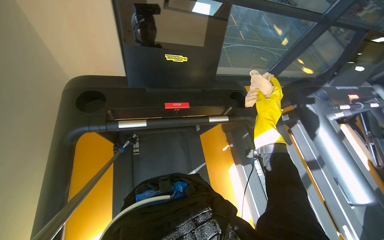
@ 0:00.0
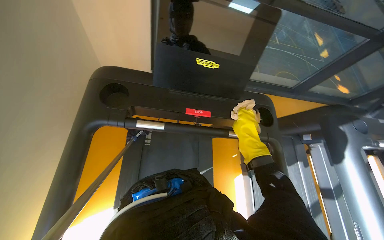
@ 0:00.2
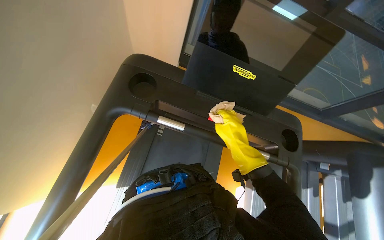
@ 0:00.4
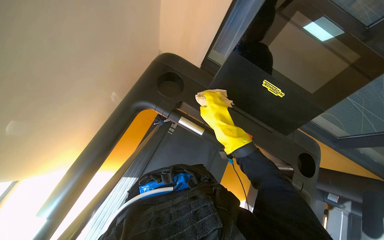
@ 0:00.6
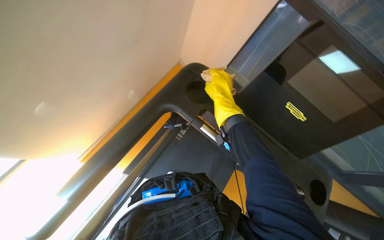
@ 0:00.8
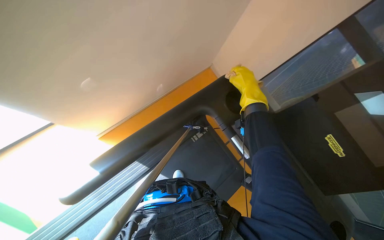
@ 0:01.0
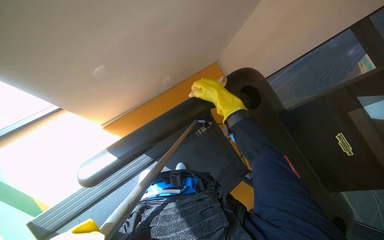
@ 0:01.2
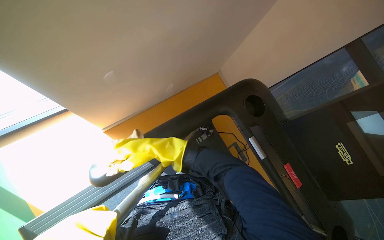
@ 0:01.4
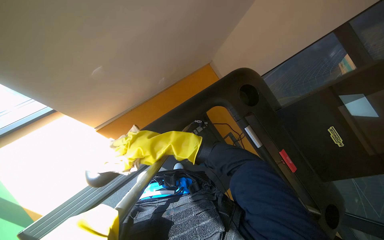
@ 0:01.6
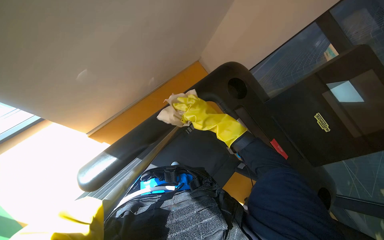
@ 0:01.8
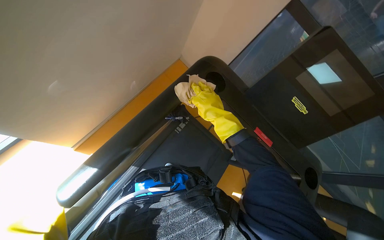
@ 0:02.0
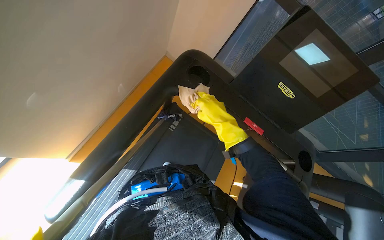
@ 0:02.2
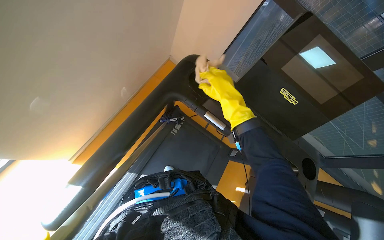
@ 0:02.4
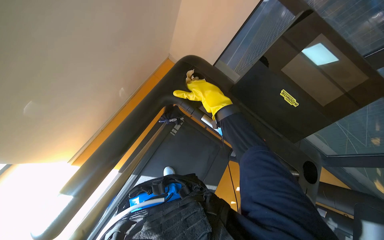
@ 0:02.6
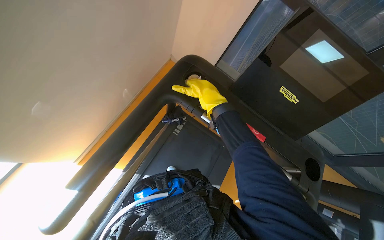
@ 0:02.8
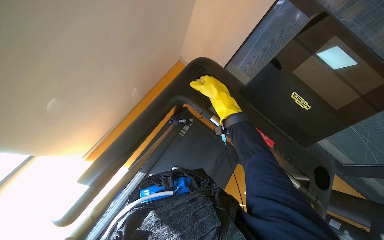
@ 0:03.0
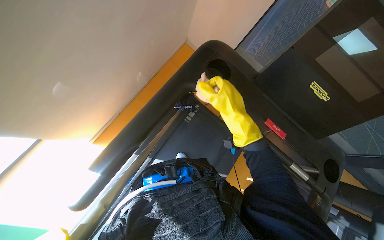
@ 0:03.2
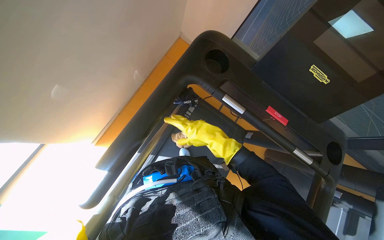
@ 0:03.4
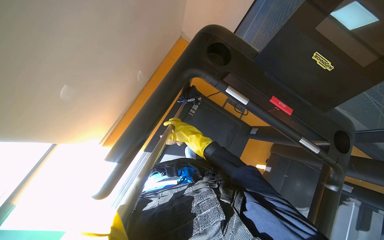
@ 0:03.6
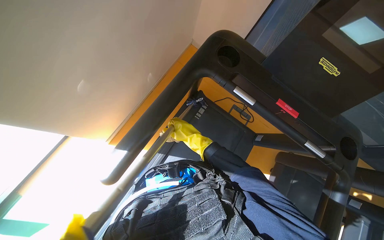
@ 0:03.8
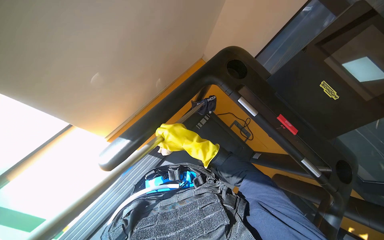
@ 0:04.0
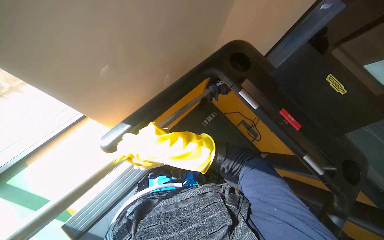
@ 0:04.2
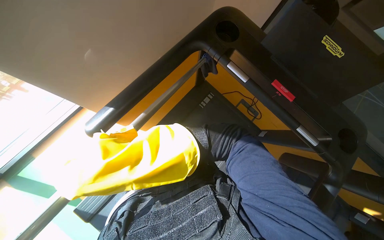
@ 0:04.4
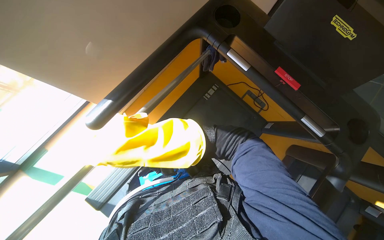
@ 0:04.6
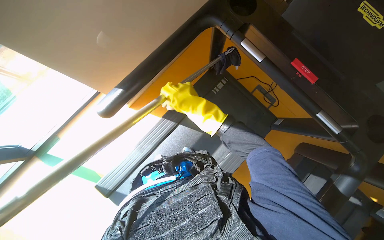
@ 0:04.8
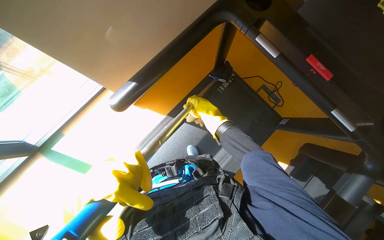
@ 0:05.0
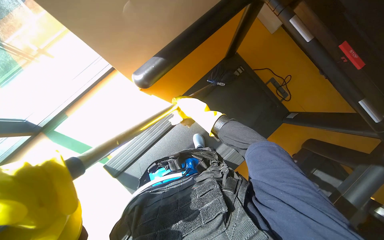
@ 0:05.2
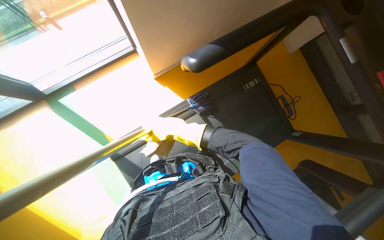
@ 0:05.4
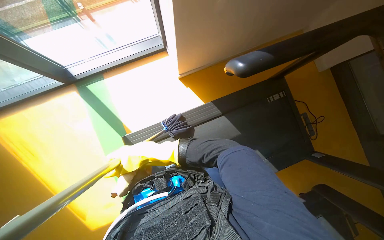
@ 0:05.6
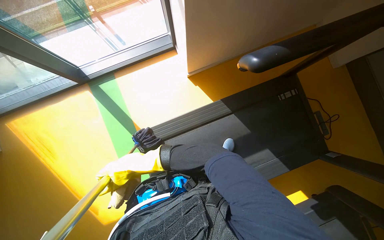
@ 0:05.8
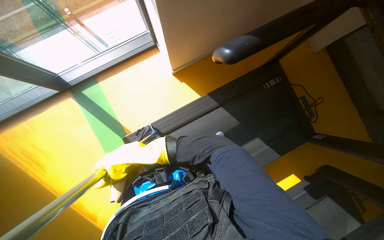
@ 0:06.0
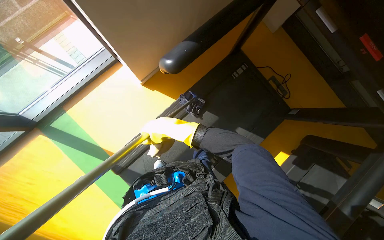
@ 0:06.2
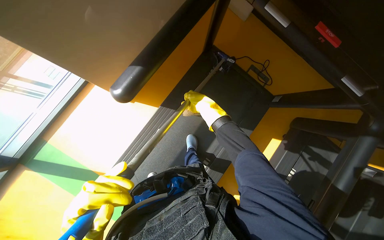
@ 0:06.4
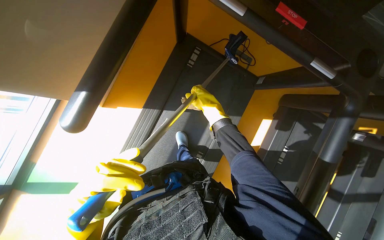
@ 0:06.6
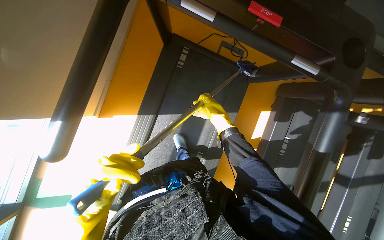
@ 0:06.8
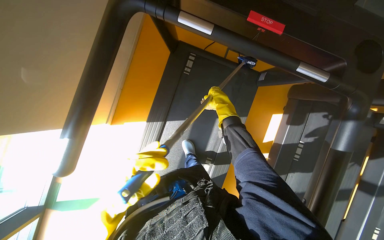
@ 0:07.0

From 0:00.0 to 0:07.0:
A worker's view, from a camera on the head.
Job: wiping surfaces.
The whole recording: Cleaning gym equipment. The worker cleans various gym machines, including a stair climber and stationary bikes, using a long-handled tool and a cloth.
From 0:00.0 to 0:01.4: The head rotates approximately 45 degrees to the left.
From 0:01.4 to 0:02.8: The right hand shifts some 15 cm to the right, and moves about 15 cm farther from the camera and comes back.
From 0:02.8 to 0:04.2: The right hand shifts some 25 cm down the picture and to the left.
From 0:04.2 to 0:05.6: The wearer looks about 15 degrees further downward. The right hand shifts some 40 cm to the left and farther from the camera.
From 0:05.6 to 0:07.0: The camera travels roughly 50 cm. The scene rotates counterclockwise by roughly 50 degrees.

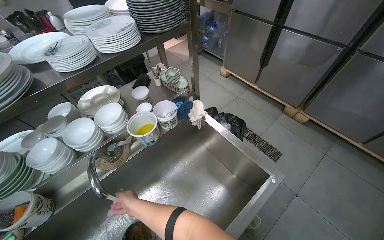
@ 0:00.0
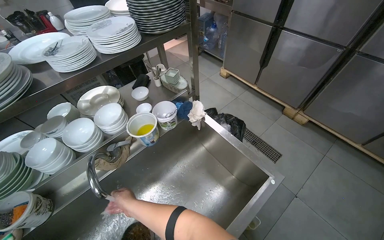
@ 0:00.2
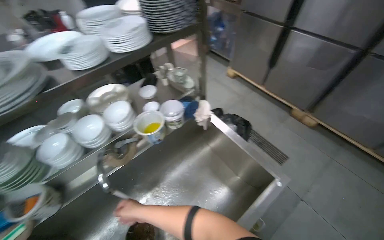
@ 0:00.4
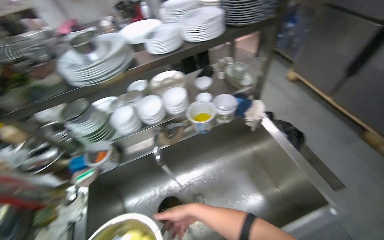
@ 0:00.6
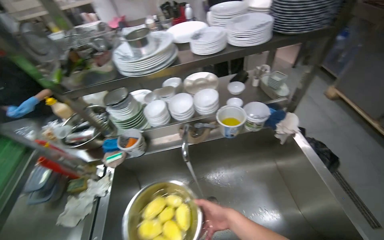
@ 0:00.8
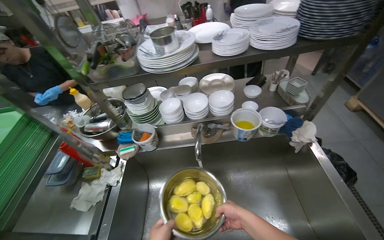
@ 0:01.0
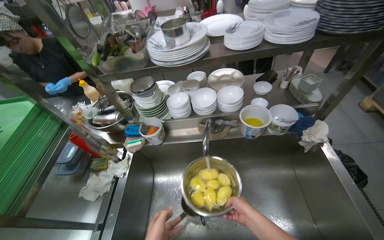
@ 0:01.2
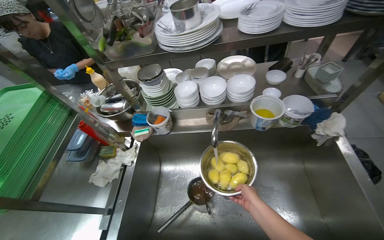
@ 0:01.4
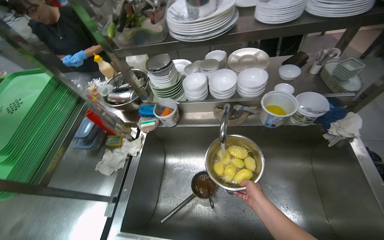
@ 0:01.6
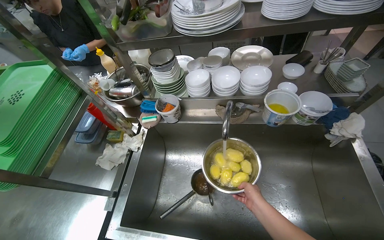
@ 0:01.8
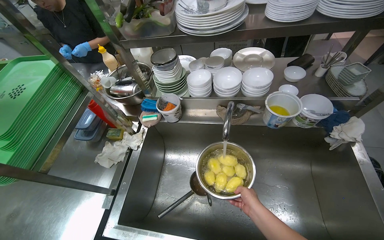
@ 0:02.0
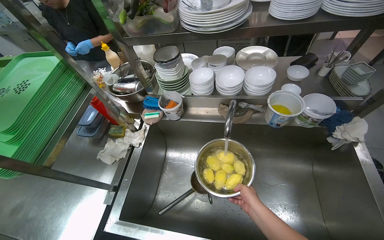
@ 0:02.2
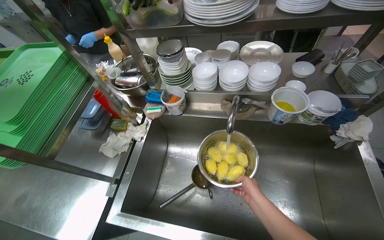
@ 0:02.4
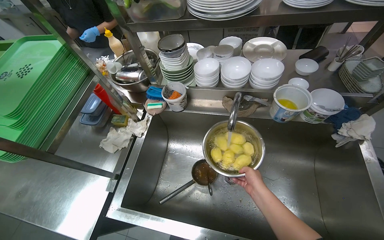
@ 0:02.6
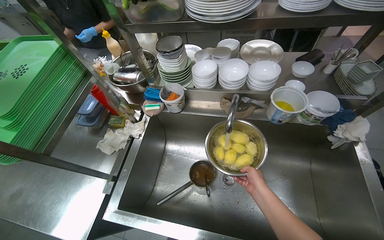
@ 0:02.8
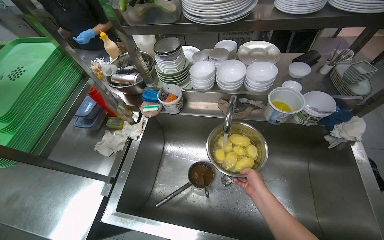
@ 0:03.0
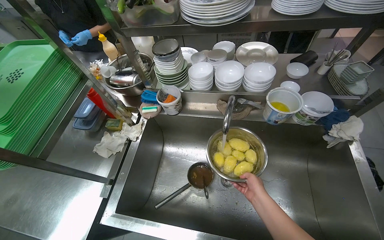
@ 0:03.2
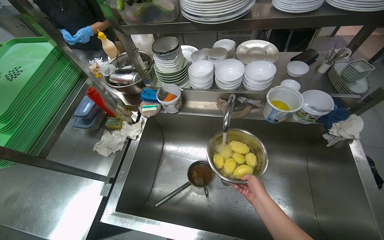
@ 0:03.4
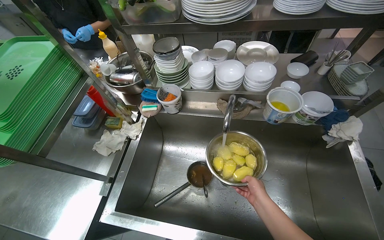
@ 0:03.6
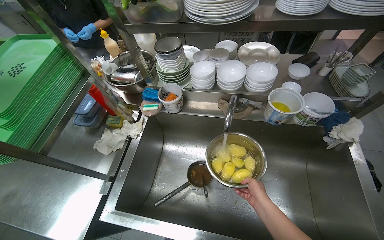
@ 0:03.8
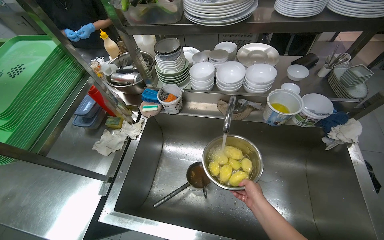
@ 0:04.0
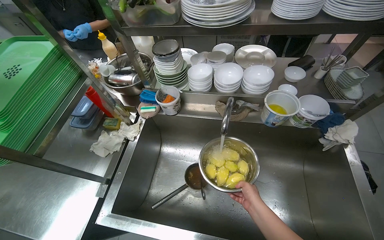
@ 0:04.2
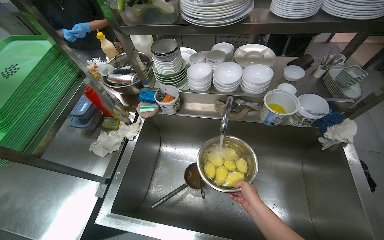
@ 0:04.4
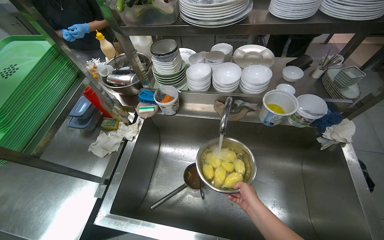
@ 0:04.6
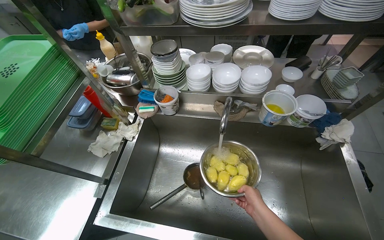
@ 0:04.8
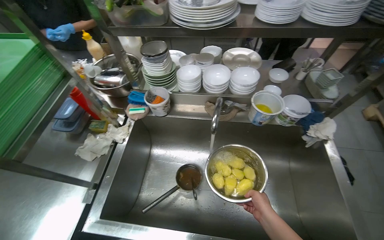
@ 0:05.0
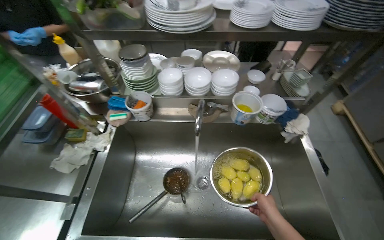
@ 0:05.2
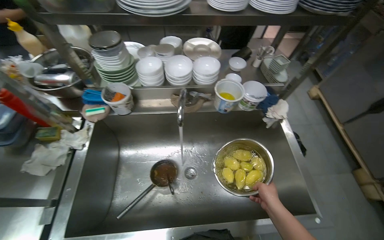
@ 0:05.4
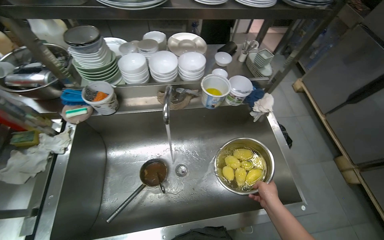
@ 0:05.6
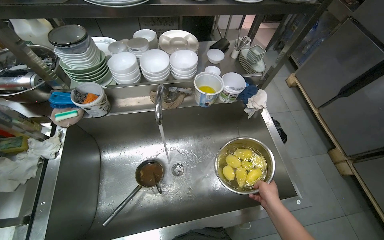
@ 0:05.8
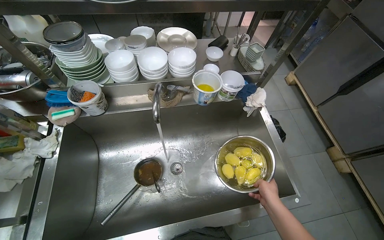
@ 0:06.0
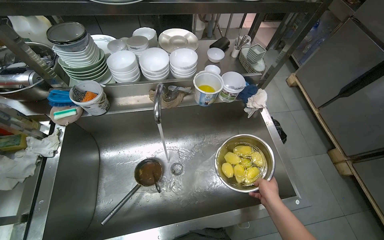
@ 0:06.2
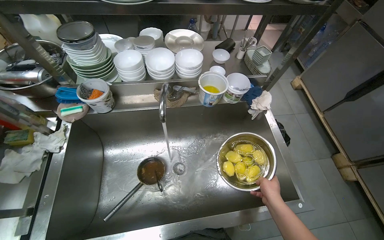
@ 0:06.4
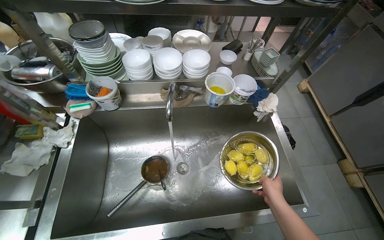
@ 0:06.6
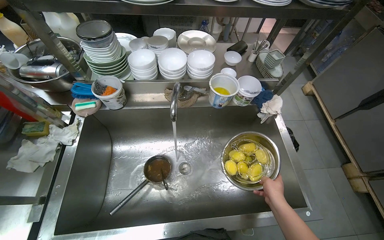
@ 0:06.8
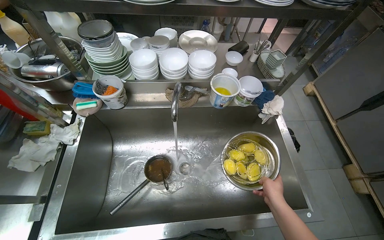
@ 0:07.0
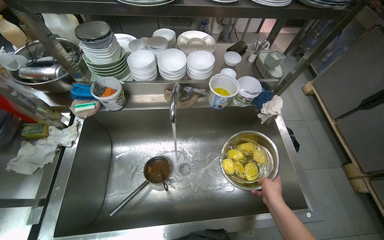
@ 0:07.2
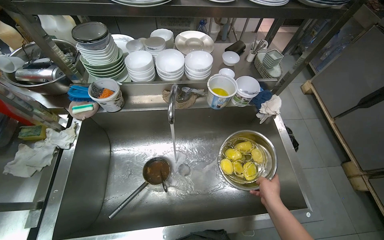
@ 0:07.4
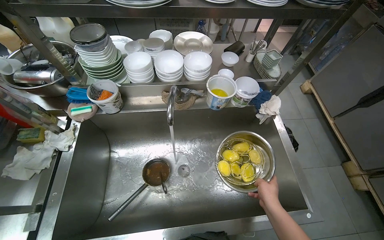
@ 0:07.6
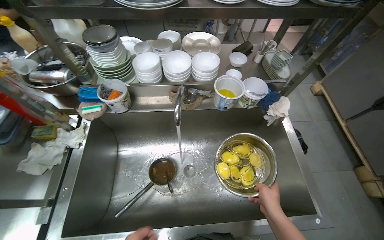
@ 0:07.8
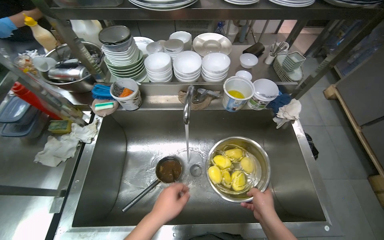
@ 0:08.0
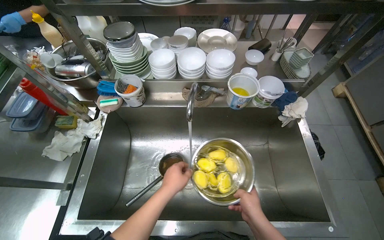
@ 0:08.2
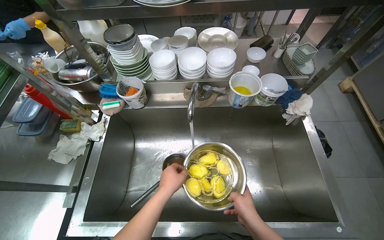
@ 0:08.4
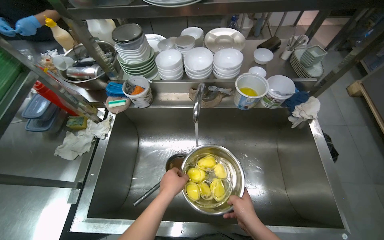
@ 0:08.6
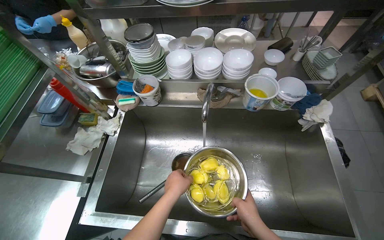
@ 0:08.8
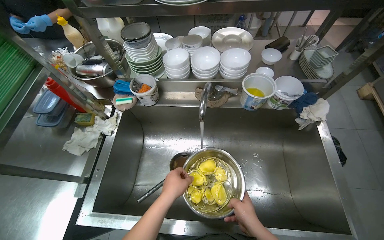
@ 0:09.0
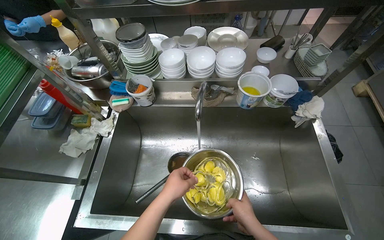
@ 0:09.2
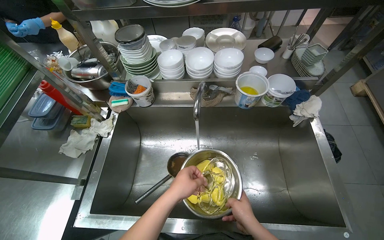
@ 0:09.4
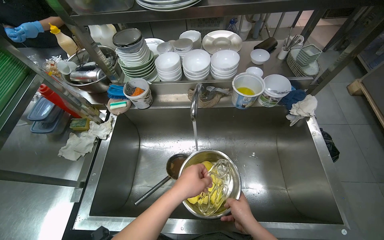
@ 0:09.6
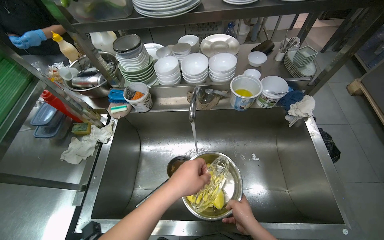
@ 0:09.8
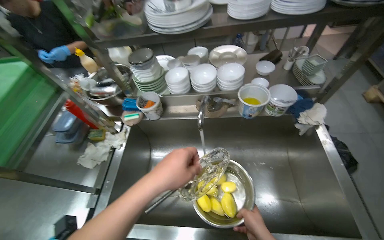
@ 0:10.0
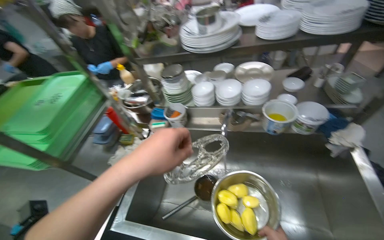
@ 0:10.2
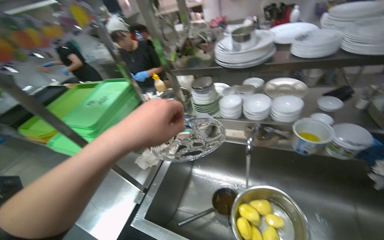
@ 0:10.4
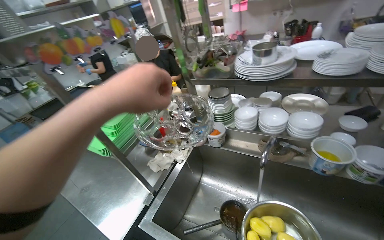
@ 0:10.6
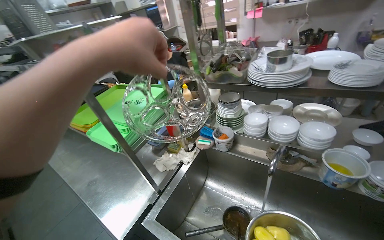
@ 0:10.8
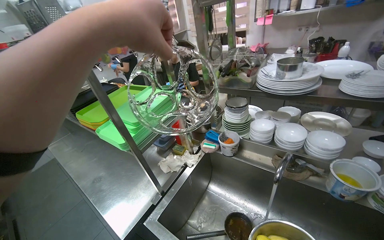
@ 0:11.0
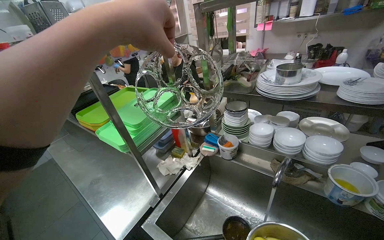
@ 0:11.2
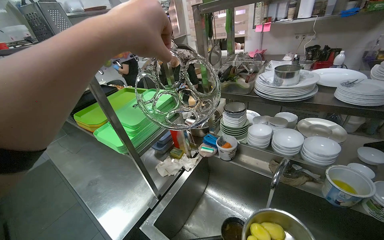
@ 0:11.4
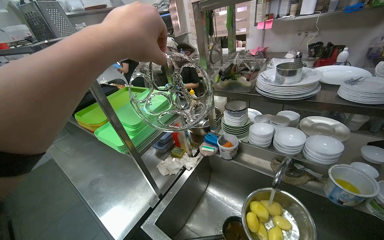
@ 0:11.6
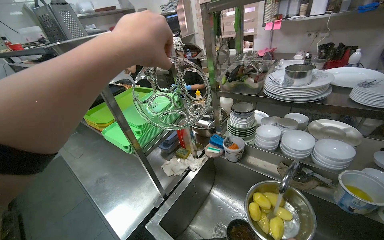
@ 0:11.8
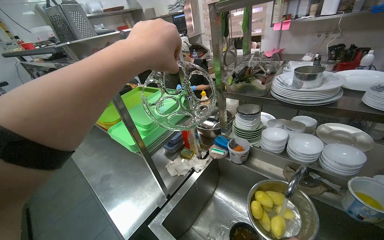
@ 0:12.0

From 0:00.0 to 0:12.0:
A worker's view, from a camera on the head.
Job: preparing food.
The whole recording: Rinsing Potatoes. The worker rinses potatoes in a pot.
From 0:00.0 to 0:01.6: The head turns to the left by approximately 45 degrees.
From 0:04.4 to 0:06.0: The wearer's head swings approximately 25 degrees to the right. The right hand heads to the right, covering approximately 25 cm.
From 0:07.6 to 0:09.0: The right hand moves to the left, roughly 15 cm.
From 0:09.0 to 0:10.4: The view pans to the left by approximately 20 degrees. The view tips upward by approximately 15 degrees.
From 0:10.4 to 0:12.0: The head rotates roughly 20 degrees to the left. The left hand is displaced up the picture by approximately 15 cm.
